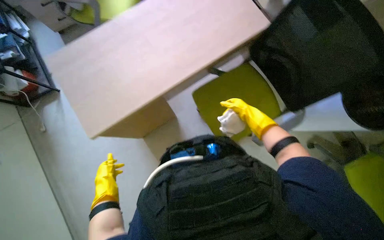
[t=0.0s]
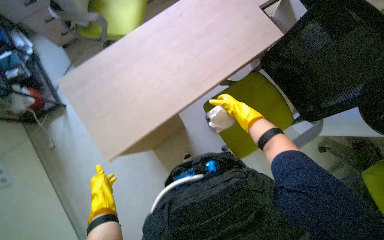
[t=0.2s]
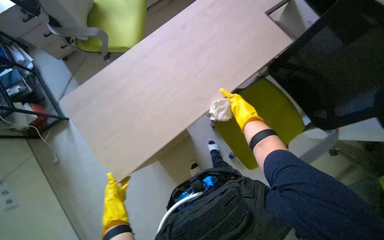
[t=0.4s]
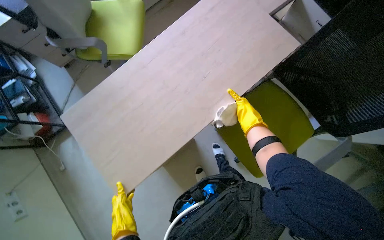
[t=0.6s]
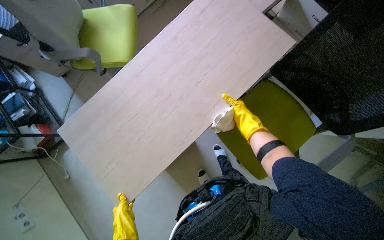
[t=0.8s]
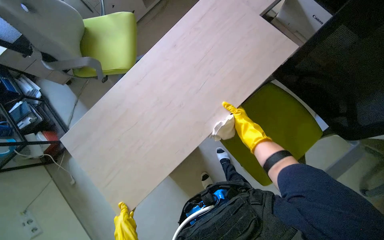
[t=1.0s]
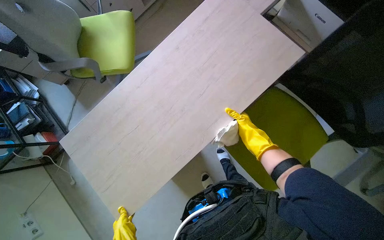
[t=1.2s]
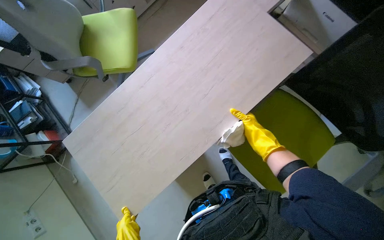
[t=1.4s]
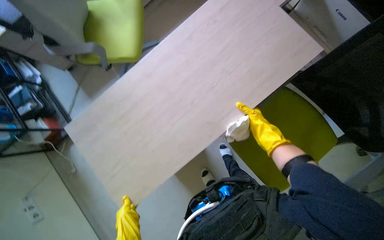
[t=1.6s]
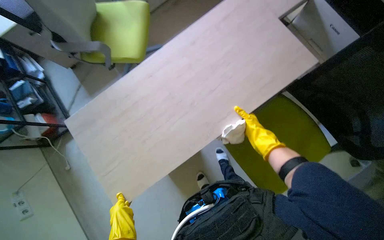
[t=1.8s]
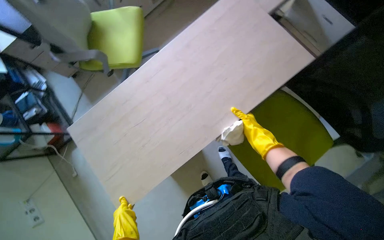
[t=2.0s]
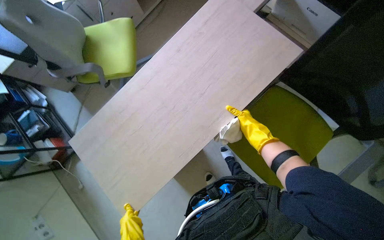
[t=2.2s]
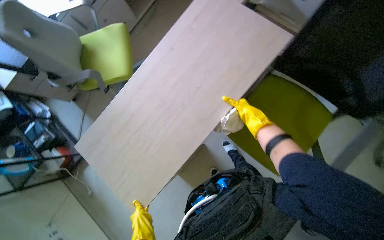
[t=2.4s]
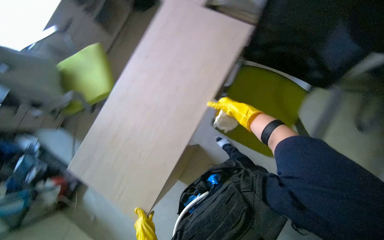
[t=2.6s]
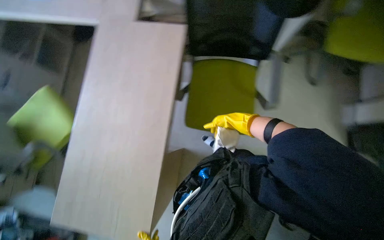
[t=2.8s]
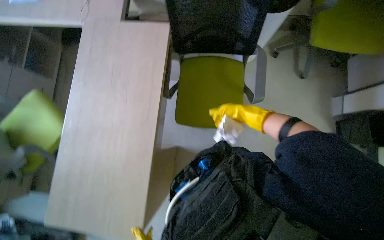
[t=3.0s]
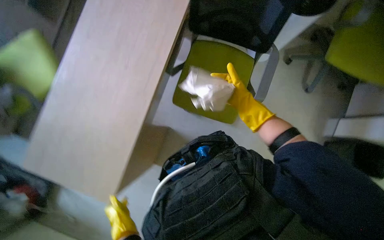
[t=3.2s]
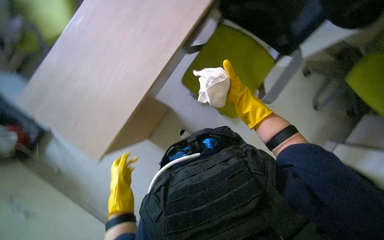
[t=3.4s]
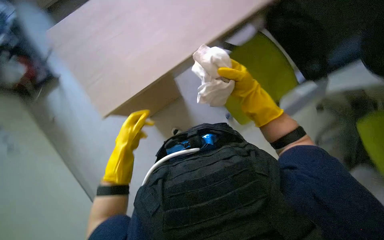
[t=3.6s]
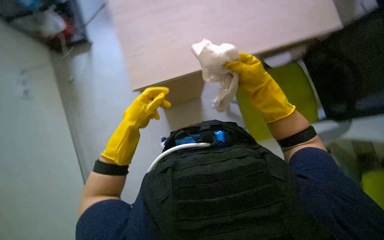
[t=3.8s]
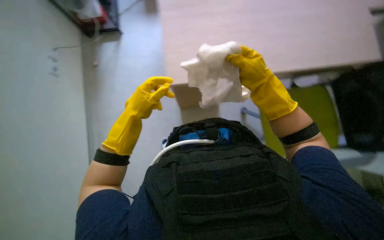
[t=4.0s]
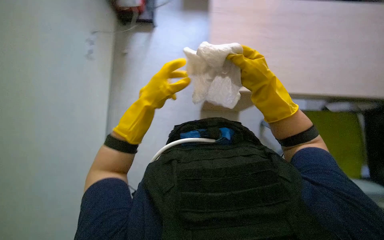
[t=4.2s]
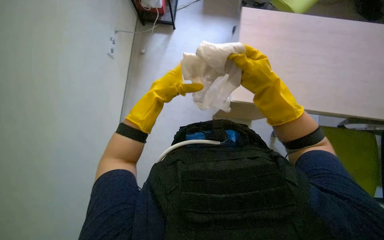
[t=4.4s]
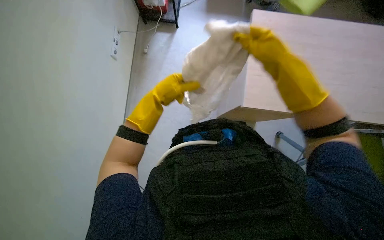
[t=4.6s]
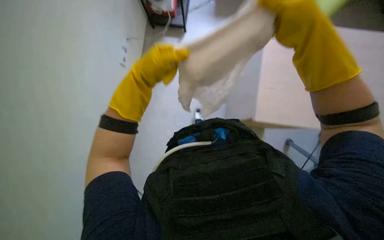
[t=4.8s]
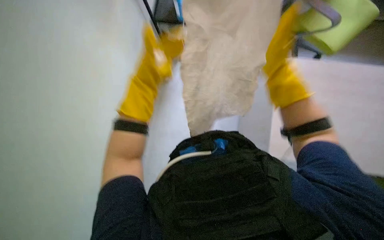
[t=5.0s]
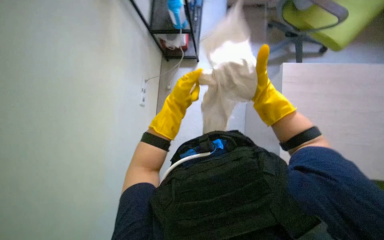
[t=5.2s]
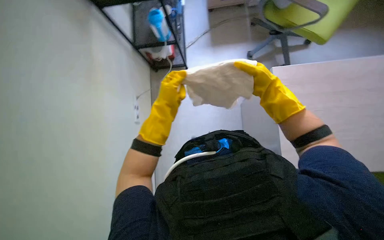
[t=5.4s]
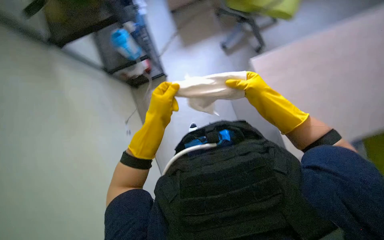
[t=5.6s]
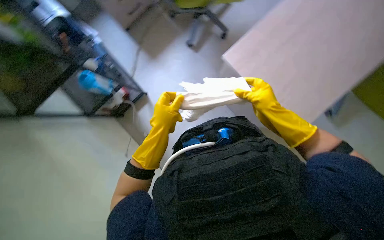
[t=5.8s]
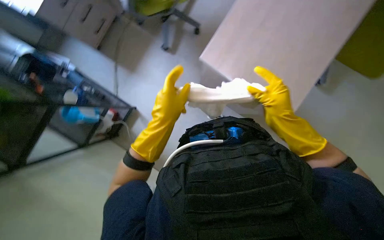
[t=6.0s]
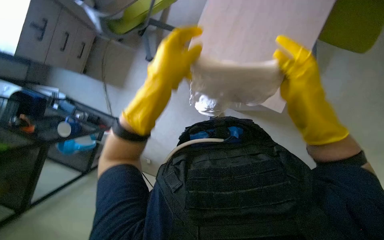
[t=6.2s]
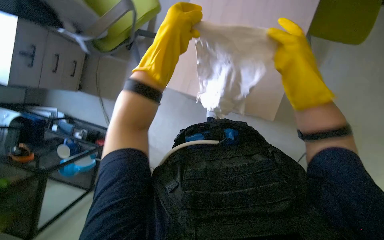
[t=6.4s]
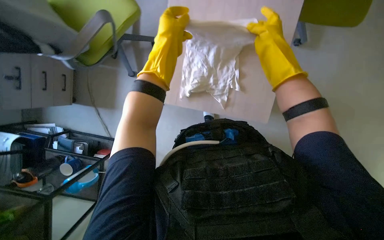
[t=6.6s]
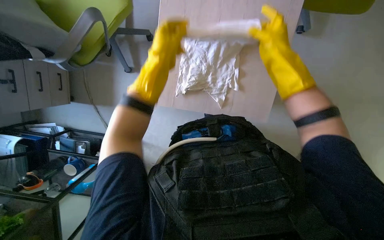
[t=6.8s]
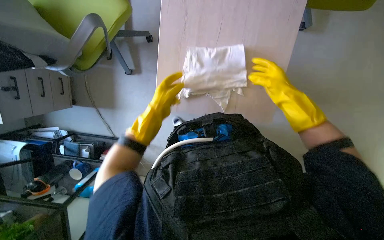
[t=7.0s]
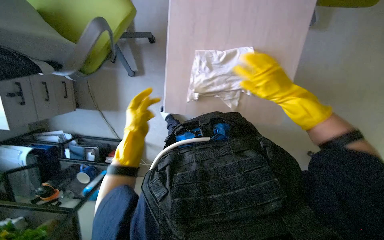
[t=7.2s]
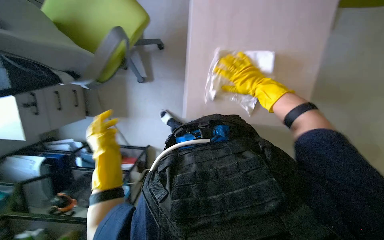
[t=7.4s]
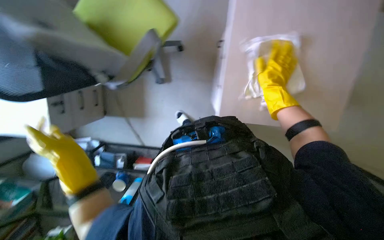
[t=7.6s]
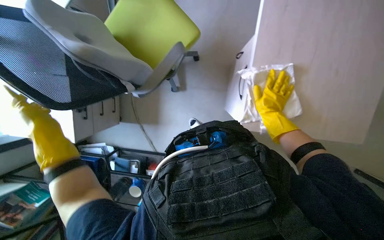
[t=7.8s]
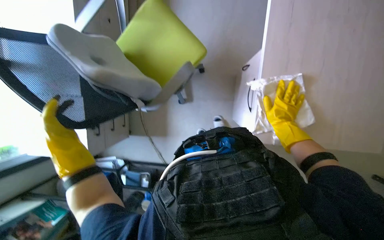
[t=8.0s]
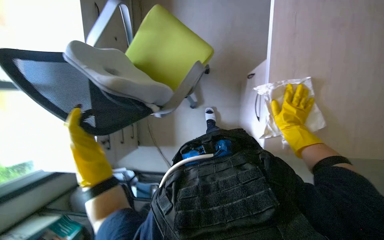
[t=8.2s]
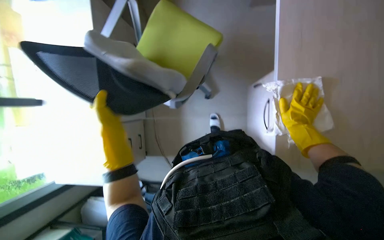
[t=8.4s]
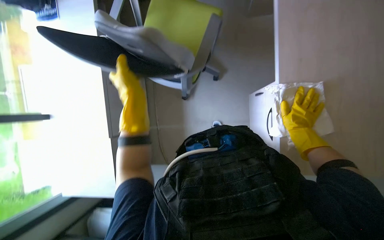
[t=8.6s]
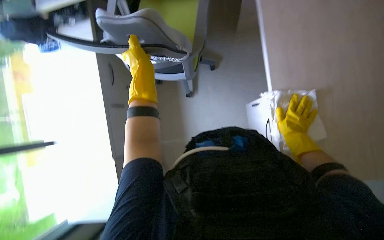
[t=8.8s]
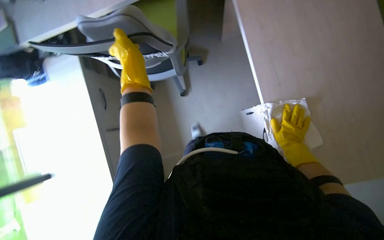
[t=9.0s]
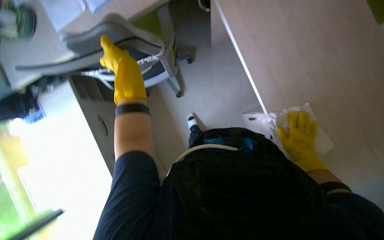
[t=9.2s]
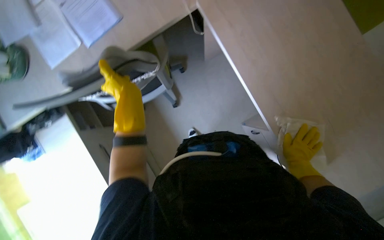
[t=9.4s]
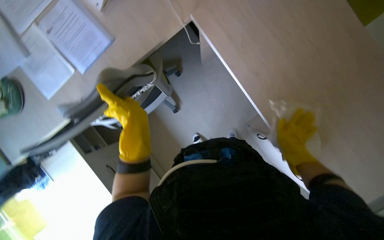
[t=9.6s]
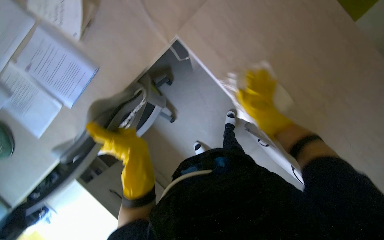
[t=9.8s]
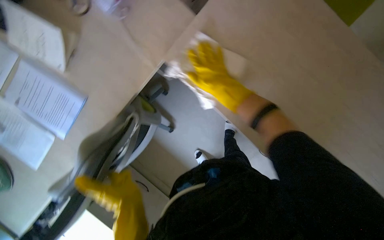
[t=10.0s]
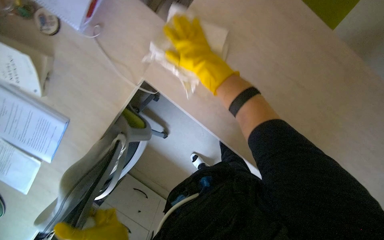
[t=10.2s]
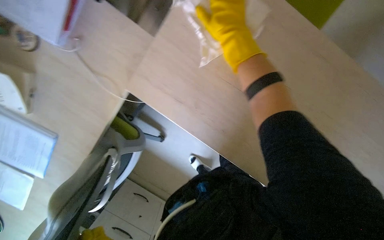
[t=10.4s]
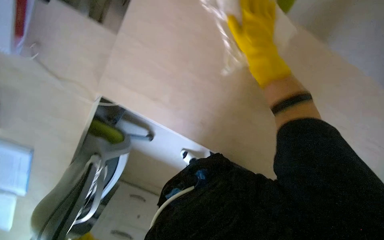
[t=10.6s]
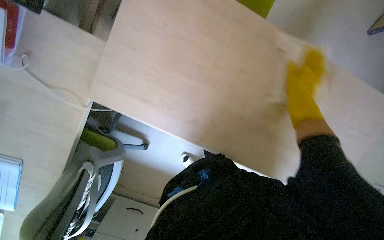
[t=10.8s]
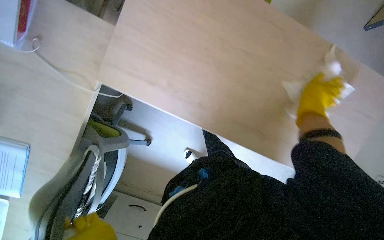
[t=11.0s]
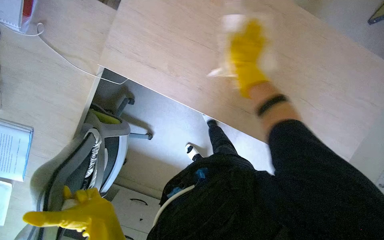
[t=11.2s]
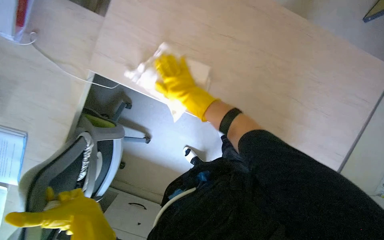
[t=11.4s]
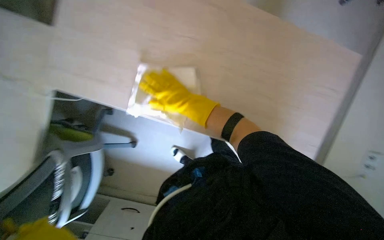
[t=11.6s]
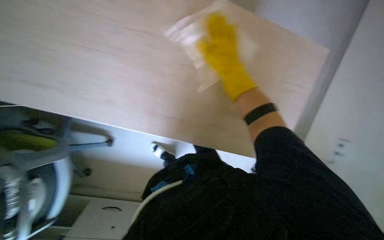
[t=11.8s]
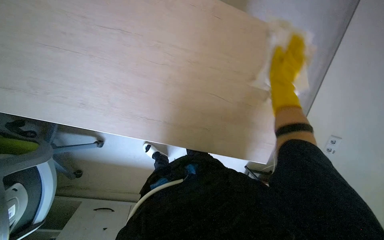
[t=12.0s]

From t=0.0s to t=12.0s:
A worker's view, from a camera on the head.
Job: wiping surfaces.
The whole recording: Wiping office desk surface. The worker wipes the office desk surface, moving a keyboard, mouse, and bottle.
From t=1.6s to t=3.0s: The scene turns some 45 degrees counterclockwise in the picture.
From t=3.0s to t=4.4s: Everything in view rotates approximately 60 degrees clockwise.
From t=4.4s to t=6.0s: Everything in view rotates about 50 degrees counterclockwise.
From t=6.0s to t=7.6s: The scene turns about 40 degrees counterclockwise in the picture.
From t=7.6s to t=9.0s: The camera pitches upward, by some 20 degrees. The left hand heads up the picture, covering approximately 30 cm, while the right hand heads down the picture, covering about 10 cm.
From t=9.0s to t=10.4s: The head travels roughly 40 cm. The scene turns some 35 degrees counterclockwise in the picture.
From t=10.4s to t=12.0s: The right hand swings left and right, roughly 40 cm each way, with 2 reversals.

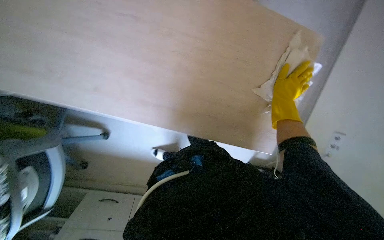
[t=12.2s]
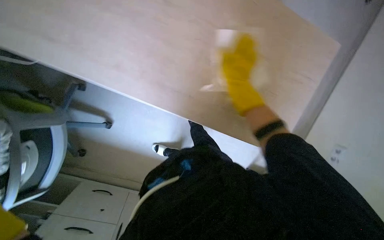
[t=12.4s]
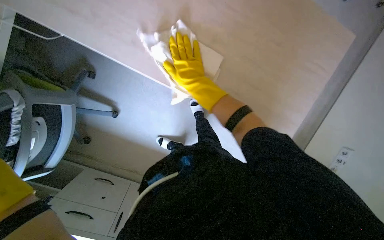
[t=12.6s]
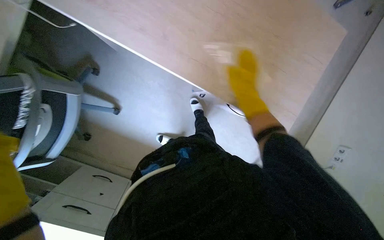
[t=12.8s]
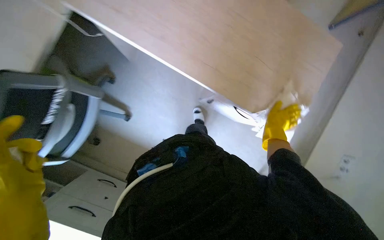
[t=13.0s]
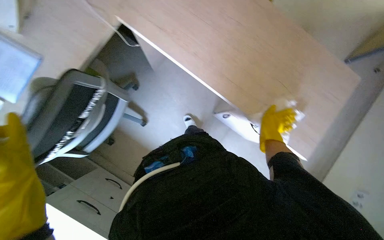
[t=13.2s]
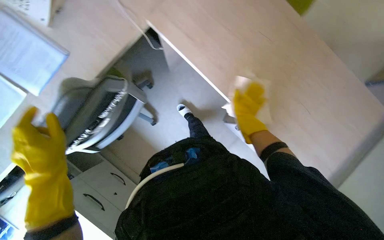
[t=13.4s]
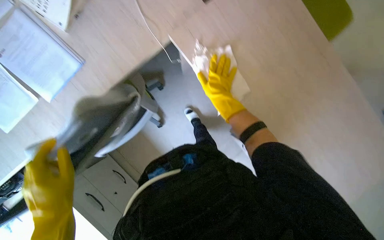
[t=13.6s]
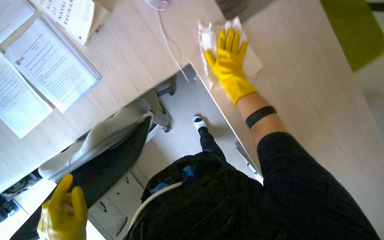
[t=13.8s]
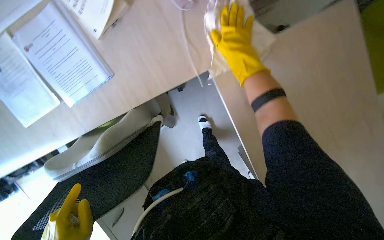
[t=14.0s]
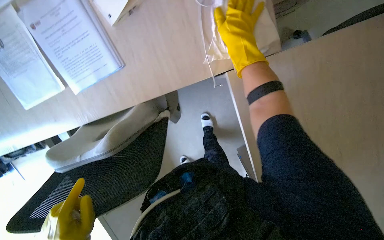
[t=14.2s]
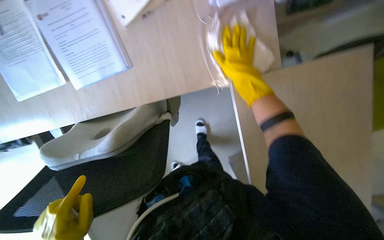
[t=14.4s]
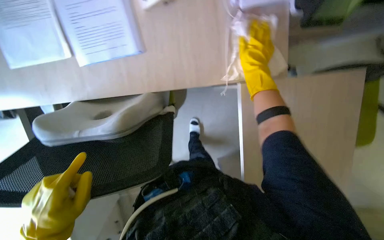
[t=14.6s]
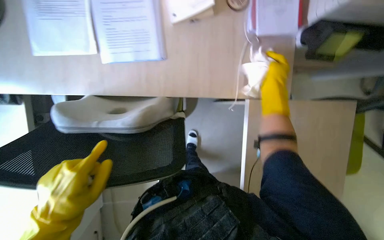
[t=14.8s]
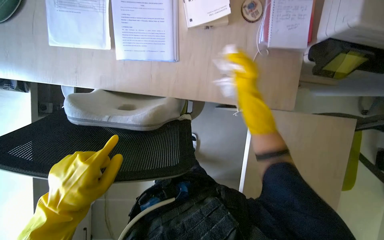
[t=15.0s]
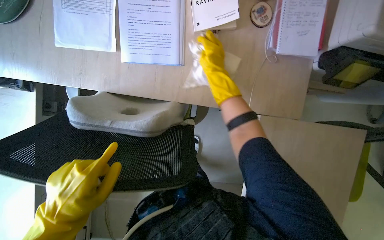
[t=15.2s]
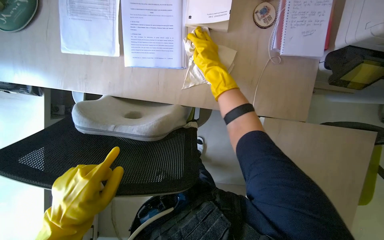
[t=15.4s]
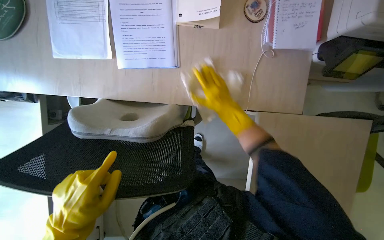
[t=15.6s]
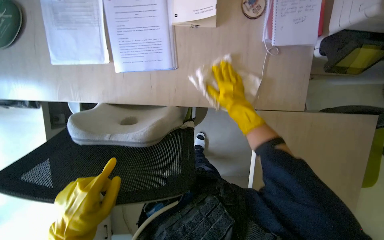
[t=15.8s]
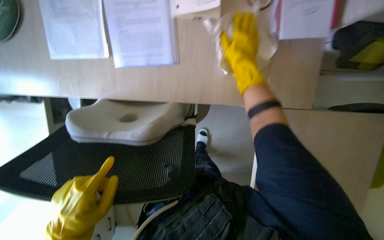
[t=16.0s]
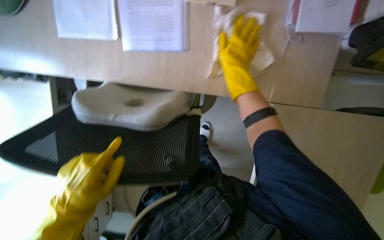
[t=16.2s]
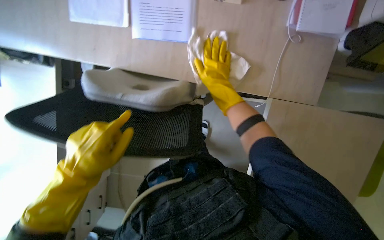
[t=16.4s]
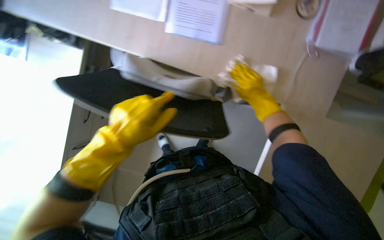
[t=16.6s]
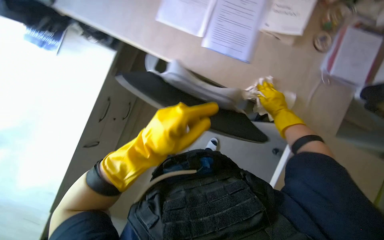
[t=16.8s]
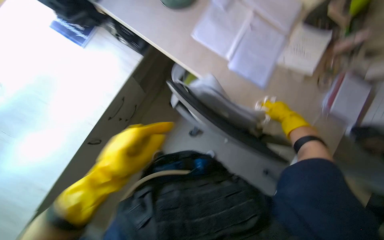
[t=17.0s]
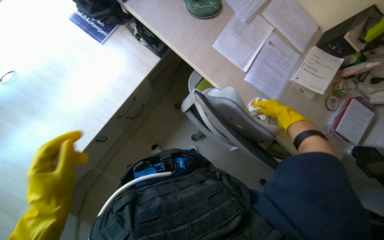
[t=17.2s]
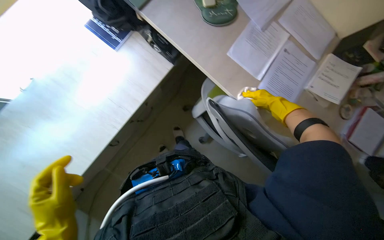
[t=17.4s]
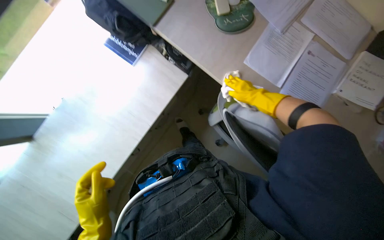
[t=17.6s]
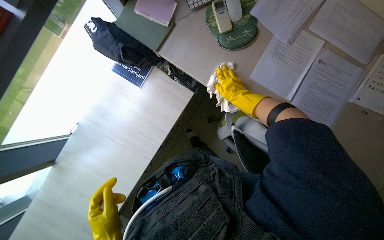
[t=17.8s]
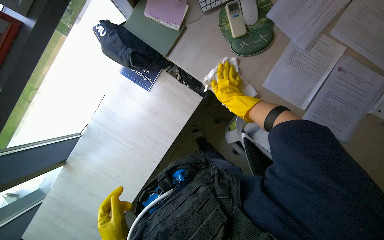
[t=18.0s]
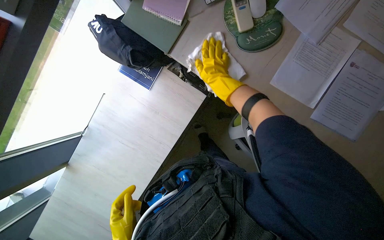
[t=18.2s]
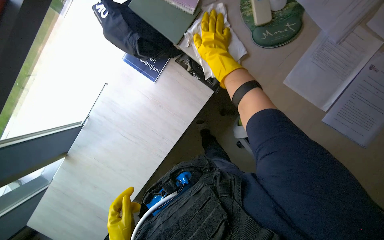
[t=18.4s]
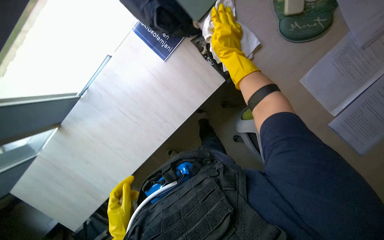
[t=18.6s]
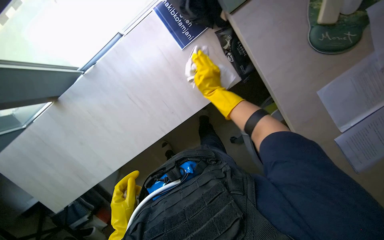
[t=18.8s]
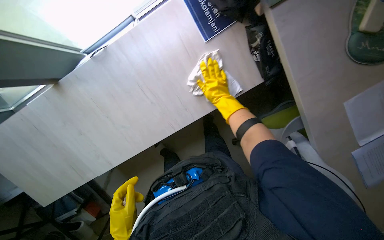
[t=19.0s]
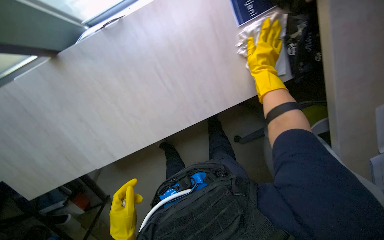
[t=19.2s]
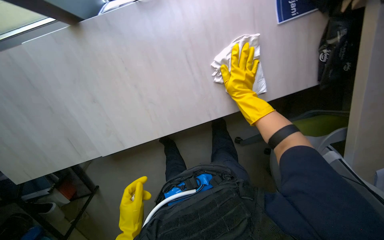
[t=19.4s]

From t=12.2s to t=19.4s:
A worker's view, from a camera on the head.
Job: wiping surfaces.
The whole recording: Wiping office desk surface. The worker wipes the office desk surface, moving a keyboard, mouse, and bottle.
From t=12.2s to t=13.6s: Everything in view rotates approximately 35 degrees clockwise. The right hand moves left and right over approximately 30 cm, changing direction 2 times.
From t=13.6s to t=15.0s: Everything in view rotates roughly 45 degrees clockwise.
From t=15.0s to t=16.6s: The right hand reaches about 15 cm to the left, then returns.
From t=16.6s to t=18.0s: The wearer looks approximately 25 degrees further to the left.
From t=18.0s to t=19.4s: The view tips downward by roughly 15 degrees. The scene turns some 30 degrees clockwise in the picture.
